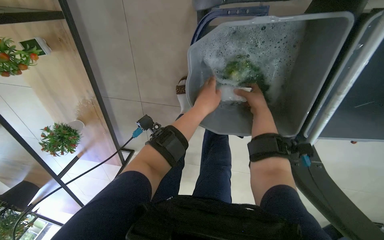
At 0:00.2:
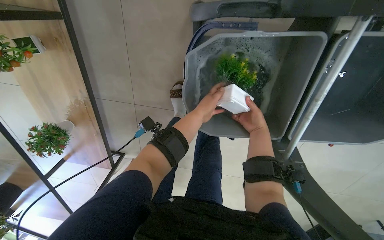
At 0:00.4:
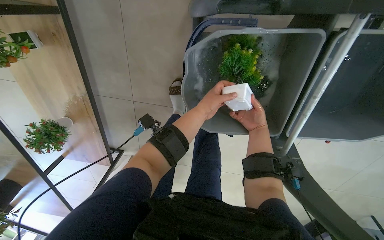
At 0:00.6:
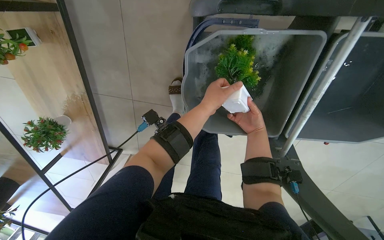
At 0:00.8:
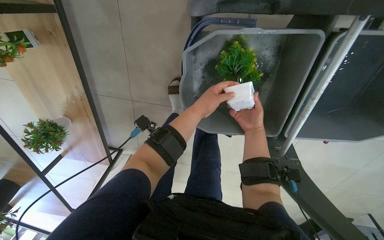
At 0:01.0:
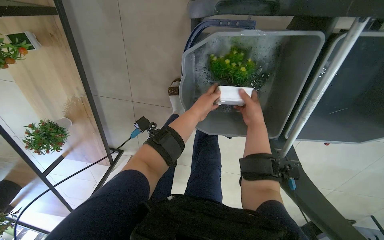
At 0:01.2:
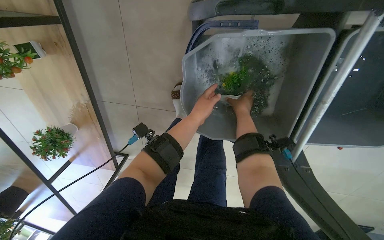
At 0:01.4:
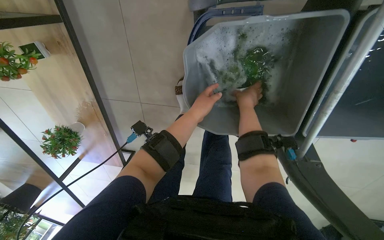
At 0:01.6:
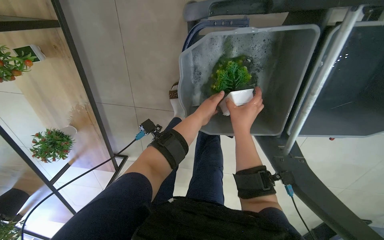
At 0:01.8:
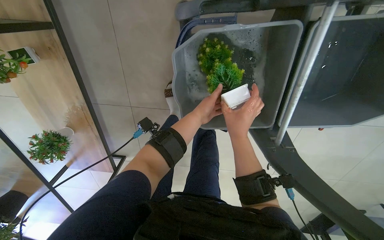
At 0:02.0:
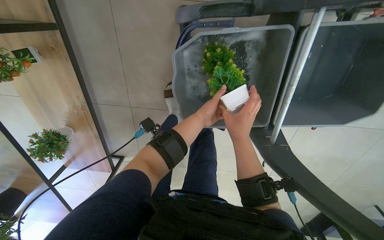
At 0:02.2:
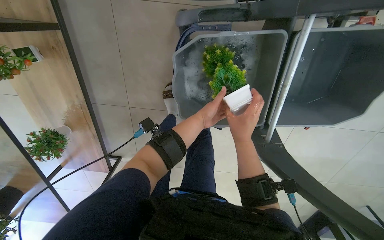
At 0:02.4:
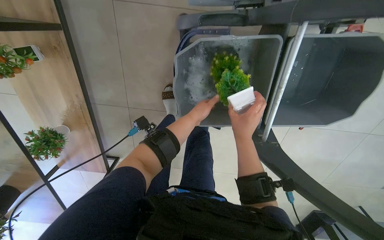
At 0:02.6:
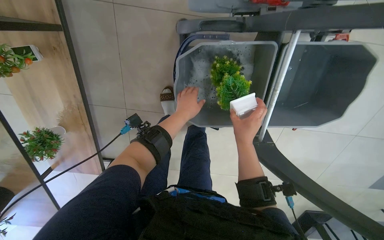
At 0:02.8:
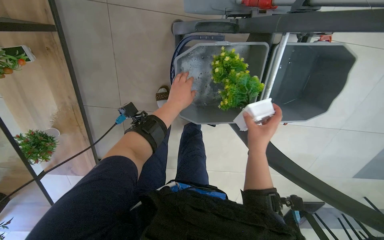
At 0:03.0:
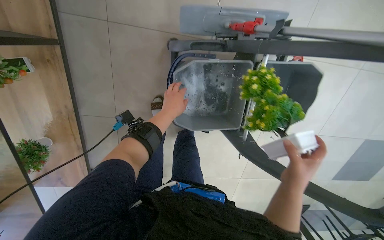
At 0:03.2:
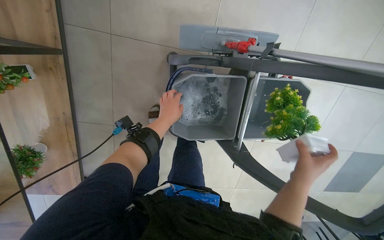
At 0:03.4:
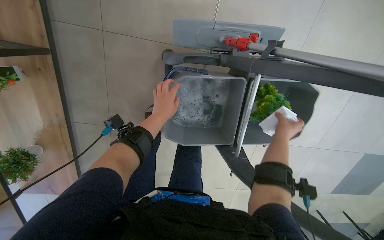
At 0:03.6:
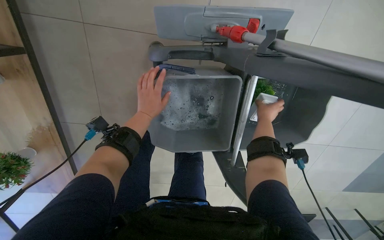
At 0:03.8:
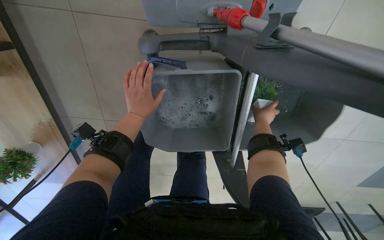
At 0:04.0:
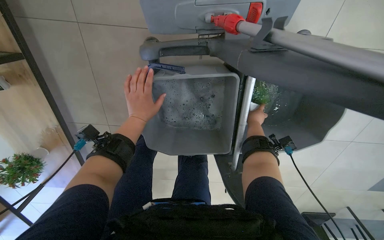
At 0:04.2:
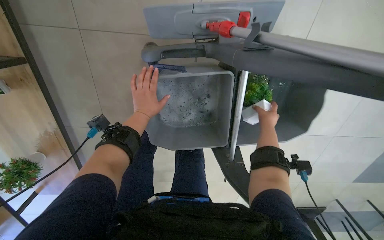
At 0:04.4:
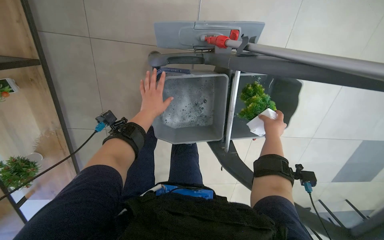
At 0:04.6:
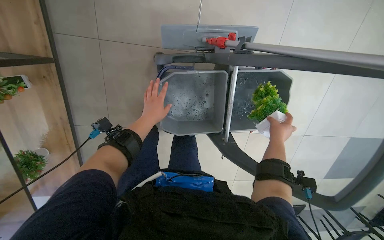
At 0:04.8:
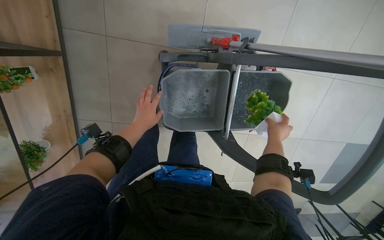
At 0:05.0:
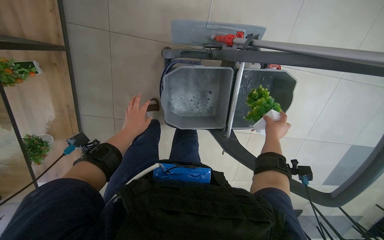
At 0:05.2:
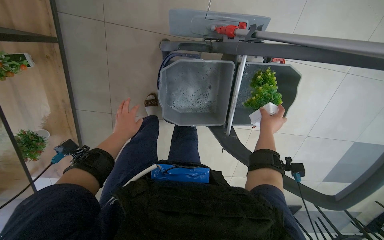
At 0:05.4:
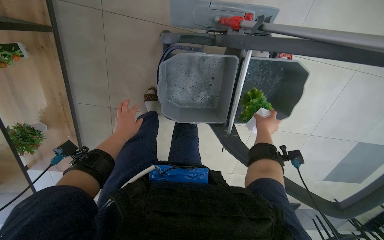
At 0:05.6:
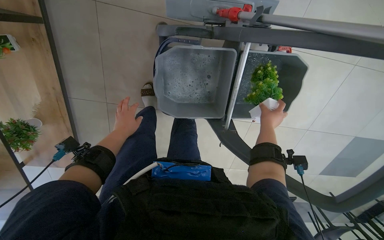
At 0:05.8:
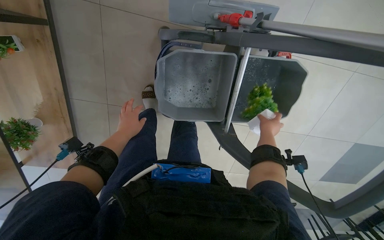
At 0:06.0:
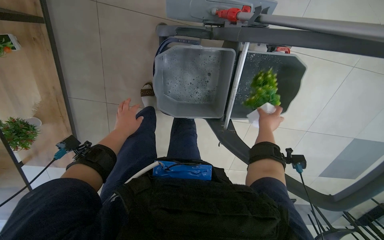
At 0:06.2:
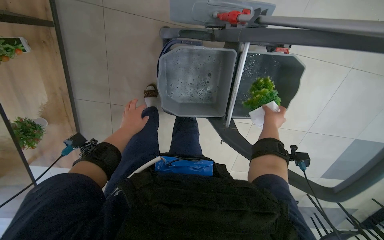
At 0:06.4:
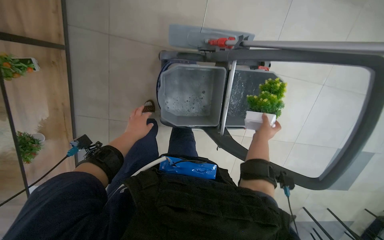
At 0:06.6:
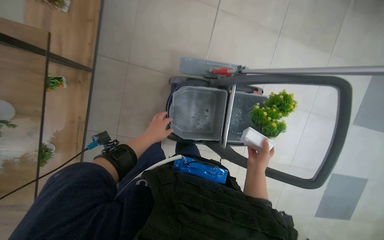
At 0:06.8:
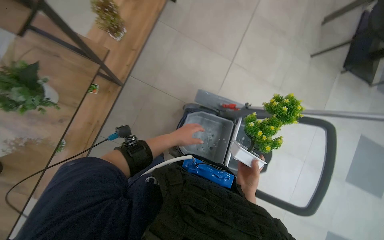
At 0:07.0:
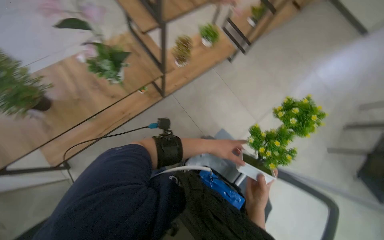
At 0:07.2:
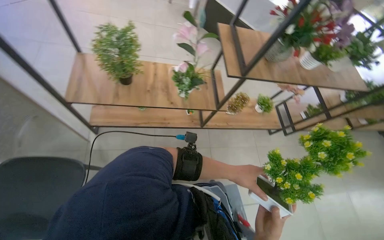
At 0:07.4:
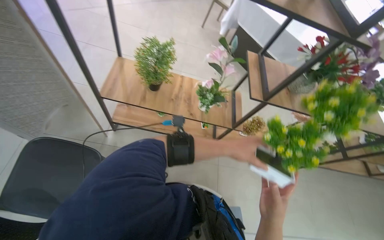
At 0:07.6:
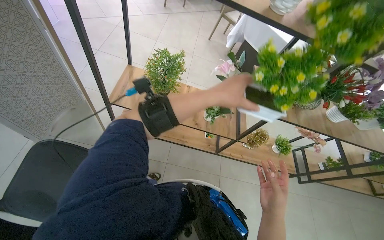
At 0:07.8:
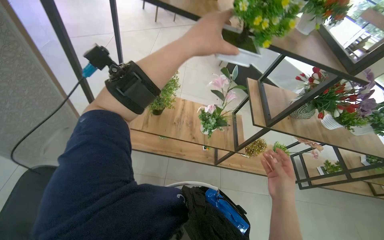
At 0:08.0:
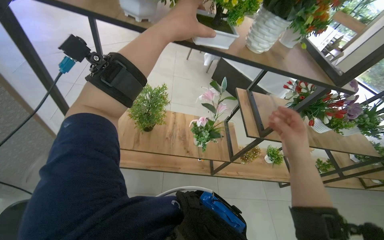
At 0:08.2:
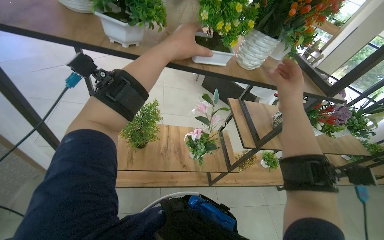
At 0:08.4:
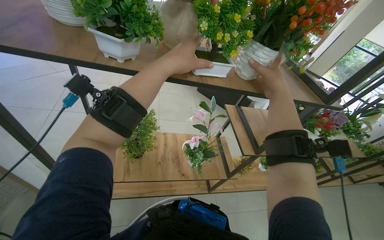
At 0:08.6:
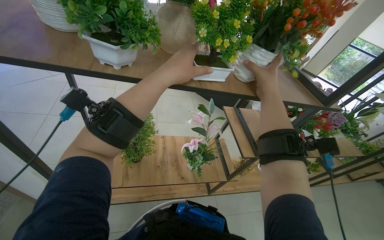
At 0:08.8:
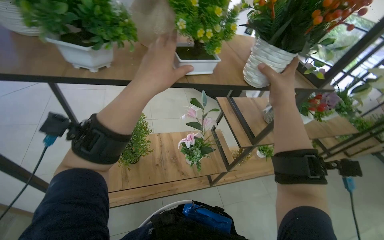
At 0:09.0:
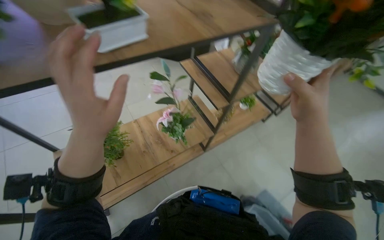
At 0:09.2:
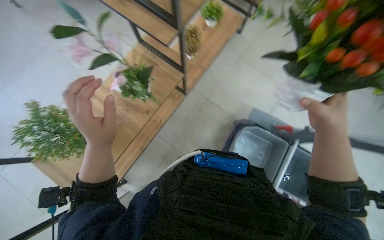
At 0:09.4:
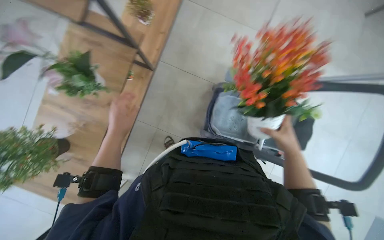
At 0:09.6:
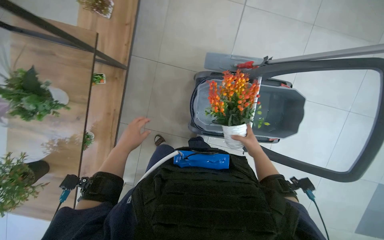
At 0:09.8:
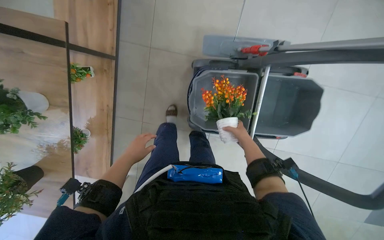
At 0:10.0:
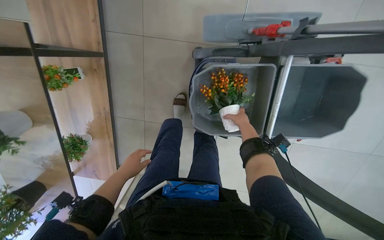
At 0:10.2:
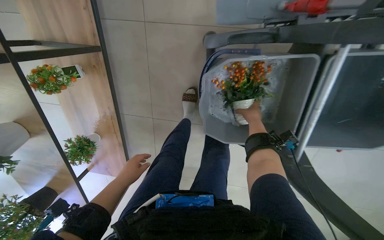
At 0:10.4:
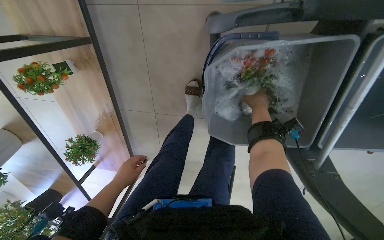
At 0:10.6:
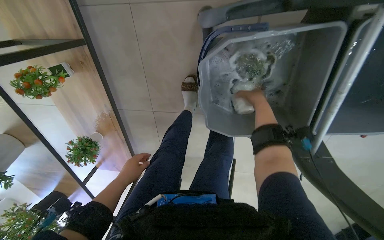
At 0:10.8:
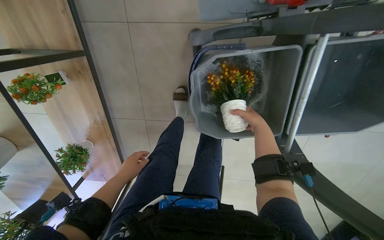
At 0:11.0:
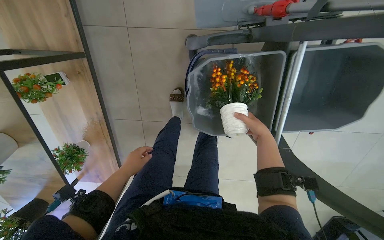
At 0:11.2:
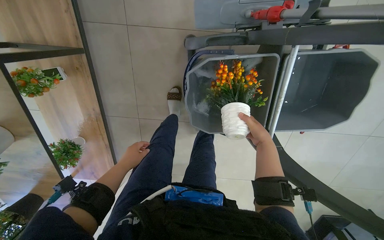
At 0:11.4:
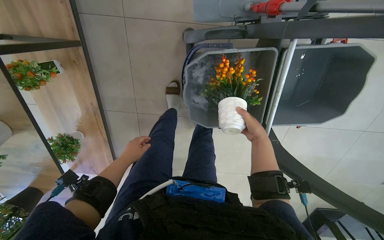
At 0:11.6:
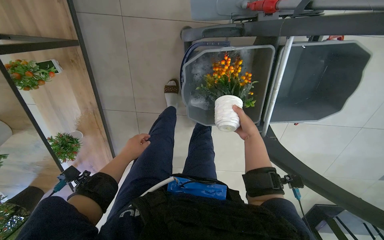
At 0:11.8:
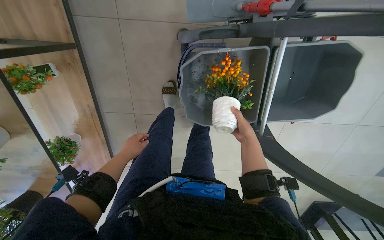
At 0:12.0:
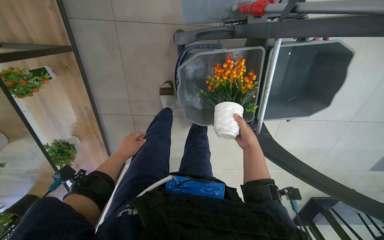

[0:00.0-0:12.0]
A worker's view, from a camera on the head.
Job: wiping surfaces.
The whole recording: Washing potted plants. The worker picks up decorative plants and flowers from a shelf, washes them in a cleaning cart, and places them back on the shelf.
0:00.0 to 0:01.6: The right hand goes approximately 15 cm nearer to the camera and down the picture.
0:01.6 to 0:03.0: The right hand is displaced nearer to the camera and down the picture by some 35 cm.
0:03.0 to 0:04.4: The right hand is displaced up the picture, to the right and farther from the camera by roughly 30 cm.
0:04.4 to 0:06.0: The left hand moves down the picture and to the left, about 20 cm.
0:06.0 to 0:07.6: The camera is carried roughly 70 cm. The wearer looks roughly 60 degrees further upward. Everything in view rotates approximately 55 degrees clockwise.
0:07.6 to 0:09.0: The head rotates some 40 degrees to the right.
0:09.0 to 0:10.4: The camera travels about 70 cm. The view tilts some 55 degrees downward. The scene turns about 45 degrees counterclockwise in the picture.

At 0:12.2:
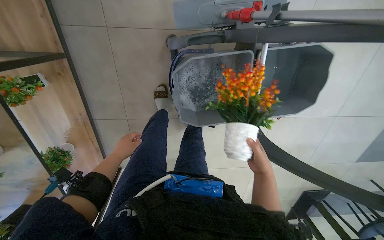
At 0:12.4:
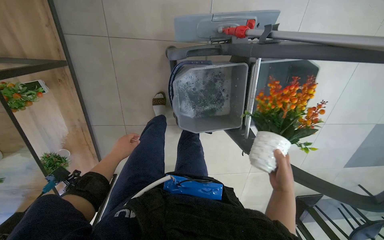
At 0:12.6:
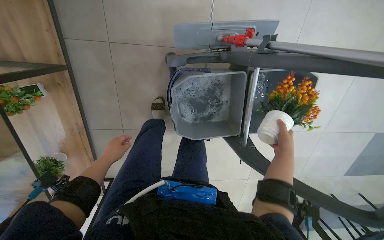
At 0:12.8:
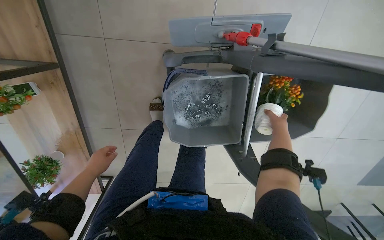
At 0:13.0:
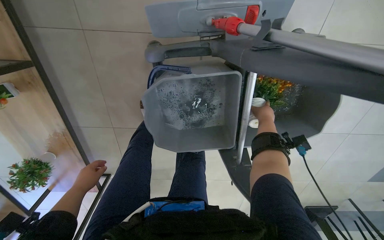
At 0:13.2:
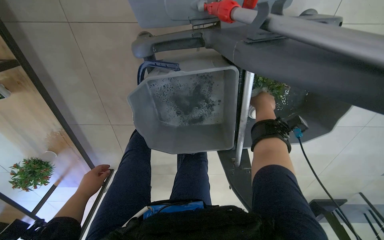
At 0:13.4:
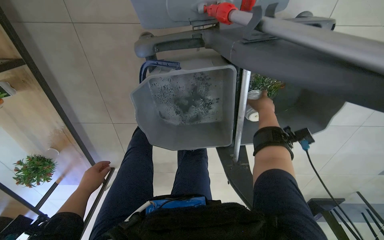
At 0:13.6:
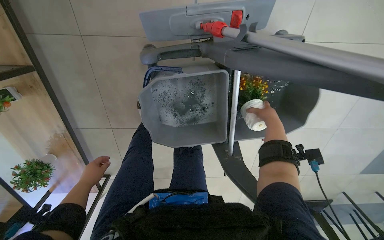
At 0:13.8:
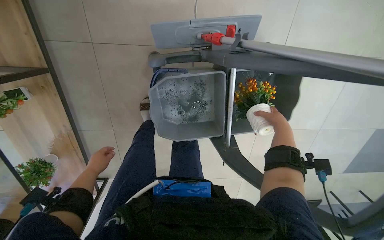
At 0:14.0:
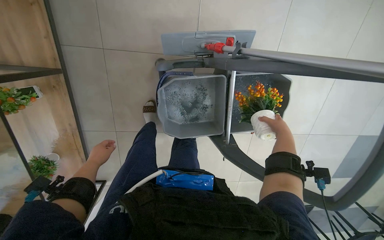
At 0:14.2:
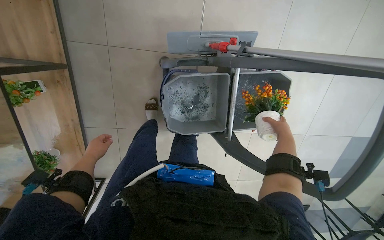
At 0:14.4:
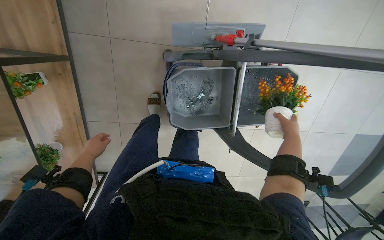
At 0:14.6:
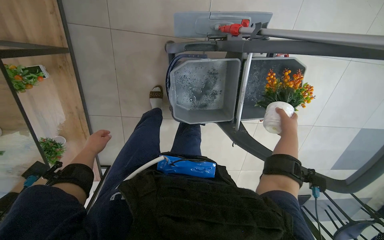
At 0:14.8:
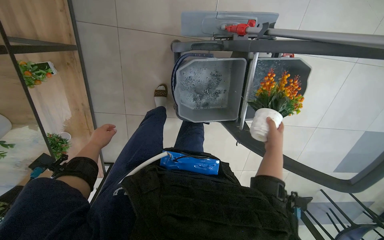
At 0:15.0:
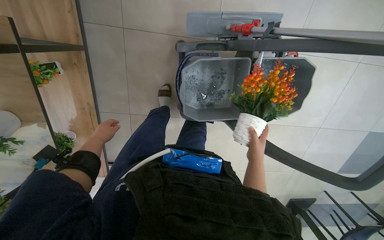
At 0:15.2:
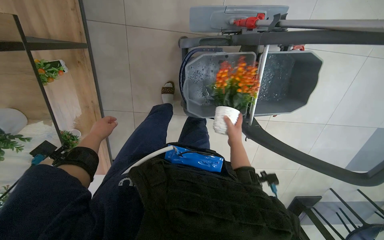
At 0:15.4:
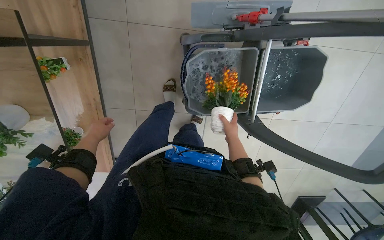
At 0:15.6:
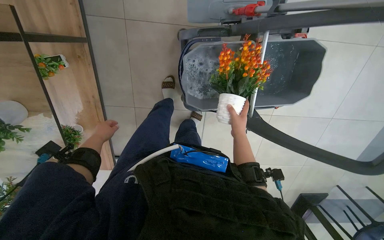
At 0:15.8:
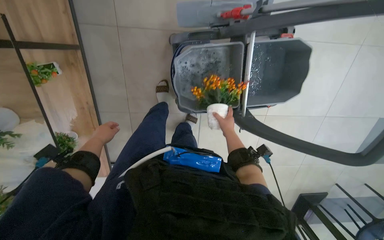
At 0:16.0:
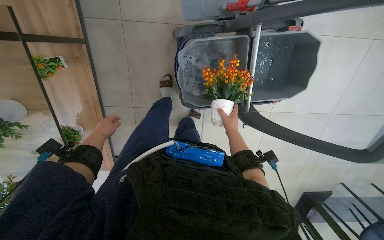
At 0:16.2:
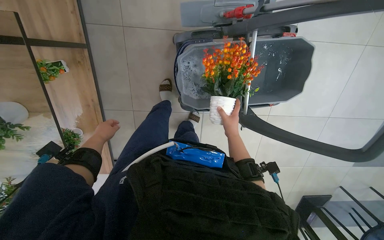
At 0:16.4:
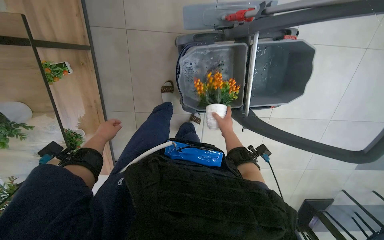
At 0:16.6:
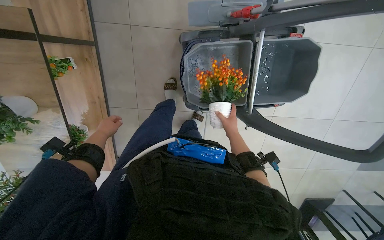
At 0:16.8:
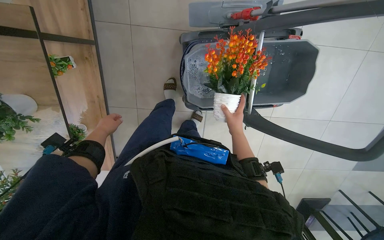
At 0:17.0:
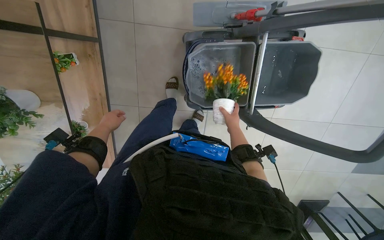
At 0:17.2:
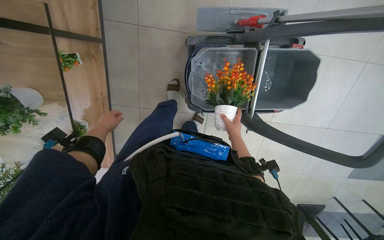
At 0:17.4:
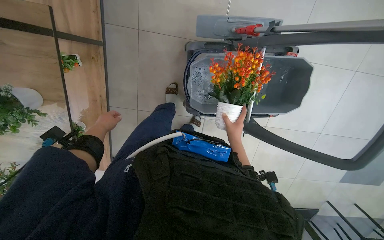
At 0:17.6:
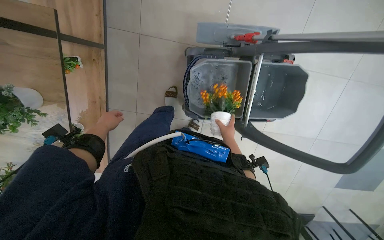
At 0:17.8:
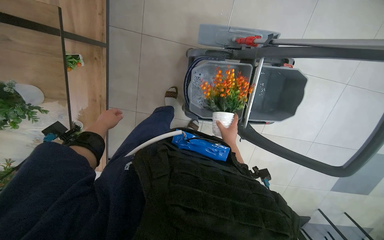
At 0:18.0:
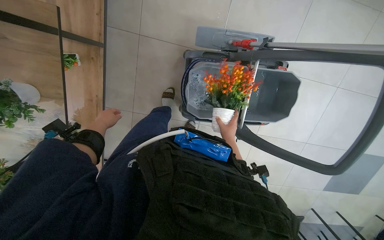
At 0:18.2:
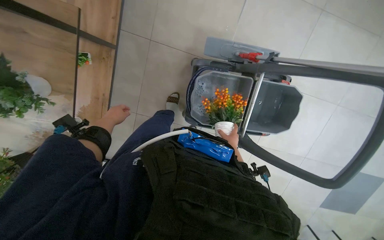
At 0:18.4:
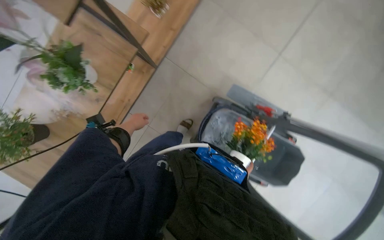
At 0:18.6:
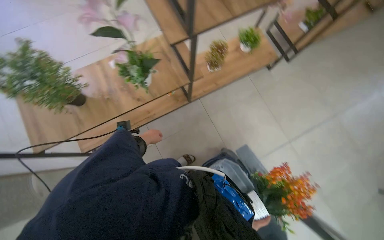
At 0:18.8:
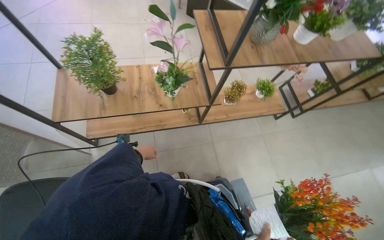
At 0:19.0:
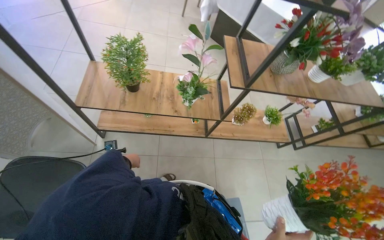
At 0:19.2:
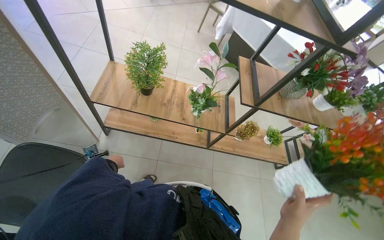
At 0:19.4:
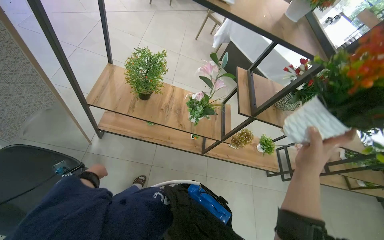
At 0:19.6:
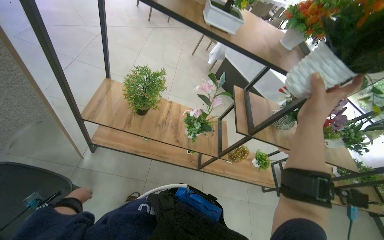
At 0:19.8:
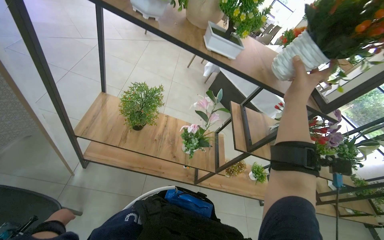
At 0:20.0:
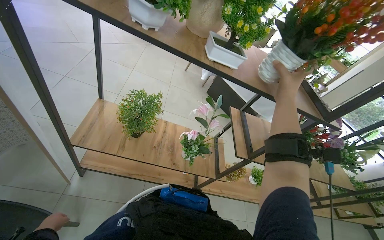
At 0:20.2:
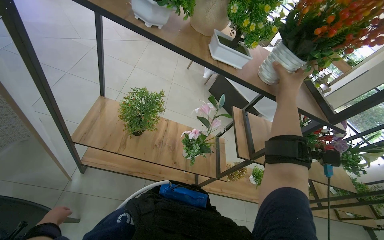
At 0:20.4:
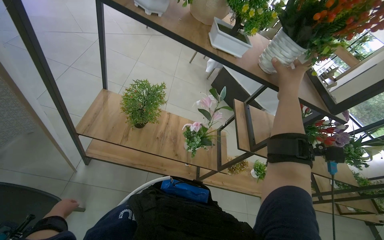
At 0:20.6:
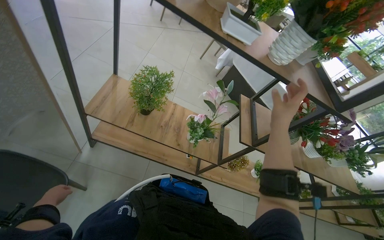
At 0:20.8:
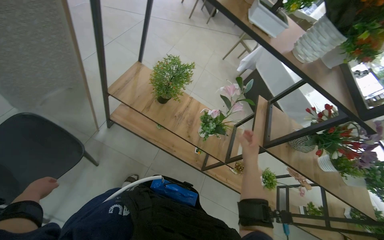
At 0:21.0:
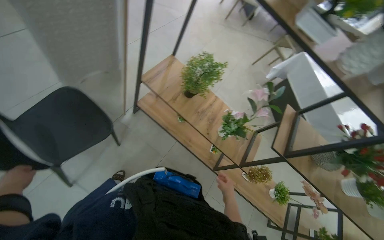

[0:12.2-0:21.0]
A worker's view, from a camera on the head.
Job: wiping surfaces.
The whole recording: Washing potted plants. The worker picks up decorative plants and flowers from a shelf, washes them in a cleaning cart, and places them back on the shelf.
0:13.6 to 0:15.2: The right hand is displaced to the left and down the picture by approximately 30 cm.
0:16.6 to 0:18.0: The hands stay close to where they were, moving slightly.
0:18.0 to 0:19.6: The camera is carried about 60 cm. The view tilts approximately 55 degrees upward. Everything in view rotates approximately 90 degrees clockwise.
0:19.6 to 0:21.0: The head rotates approximately 25 degrees to the left.
